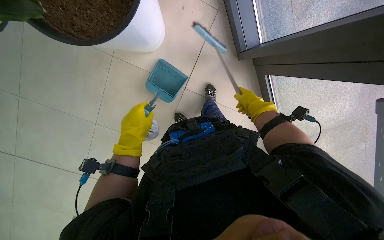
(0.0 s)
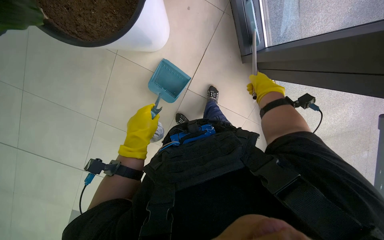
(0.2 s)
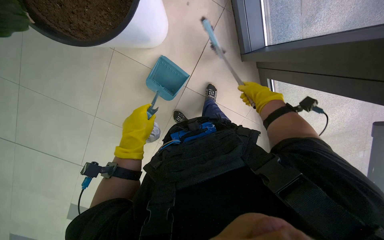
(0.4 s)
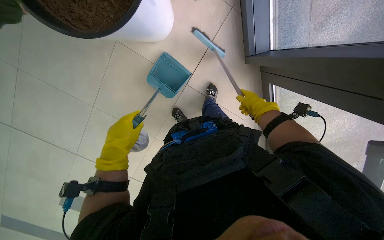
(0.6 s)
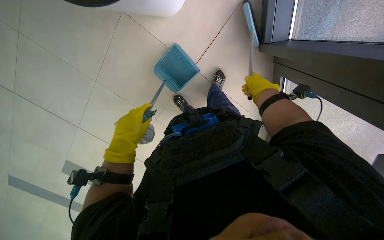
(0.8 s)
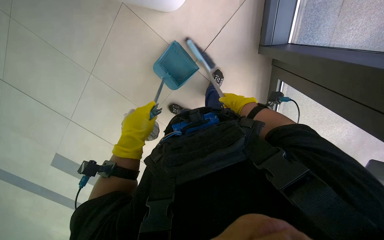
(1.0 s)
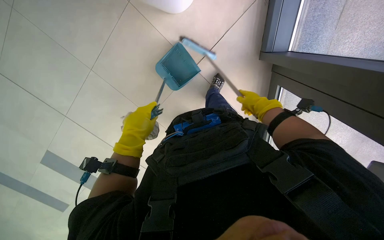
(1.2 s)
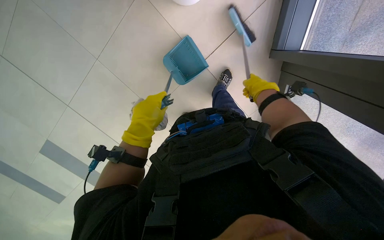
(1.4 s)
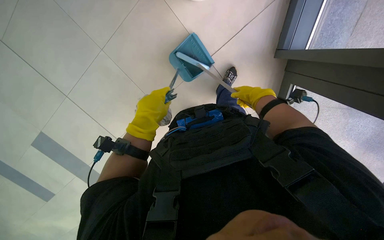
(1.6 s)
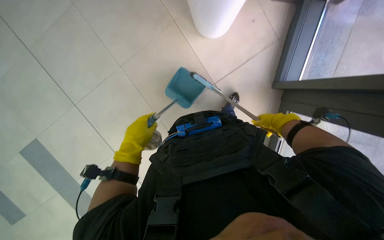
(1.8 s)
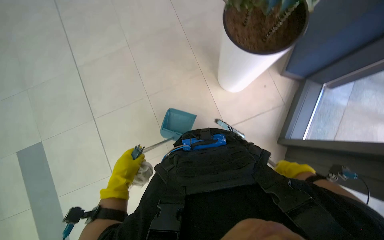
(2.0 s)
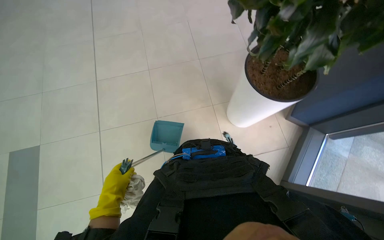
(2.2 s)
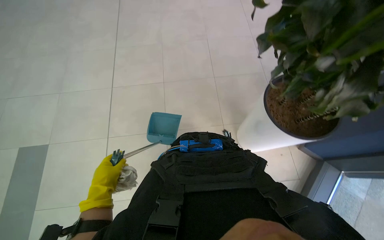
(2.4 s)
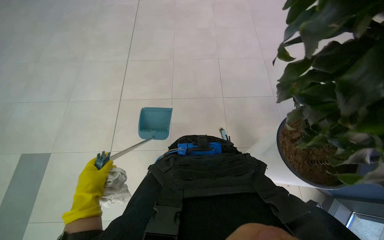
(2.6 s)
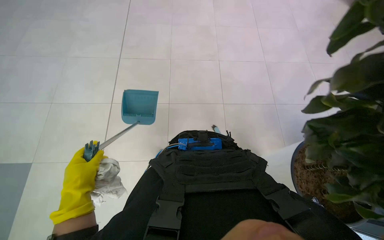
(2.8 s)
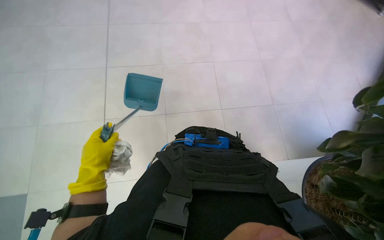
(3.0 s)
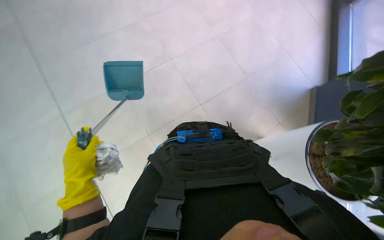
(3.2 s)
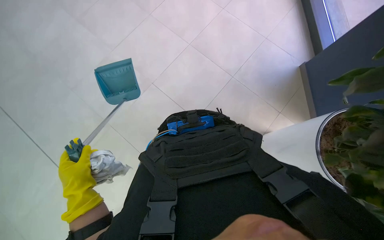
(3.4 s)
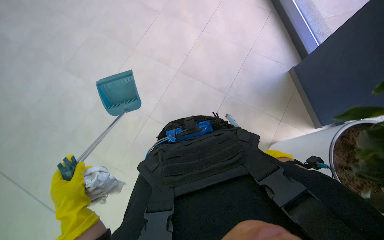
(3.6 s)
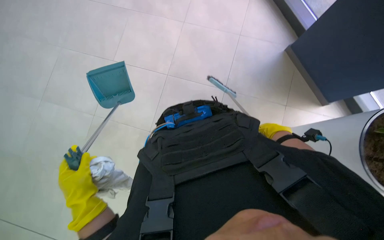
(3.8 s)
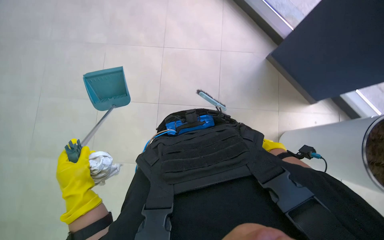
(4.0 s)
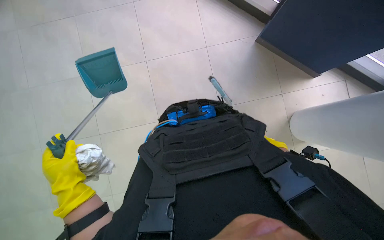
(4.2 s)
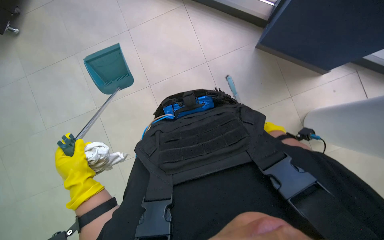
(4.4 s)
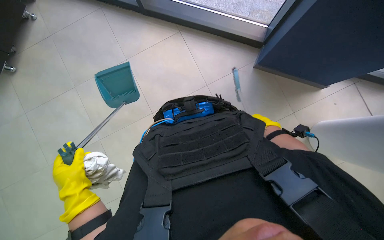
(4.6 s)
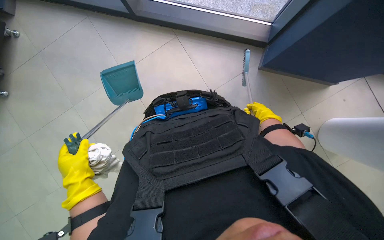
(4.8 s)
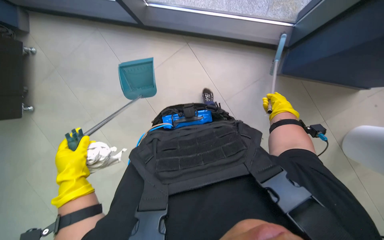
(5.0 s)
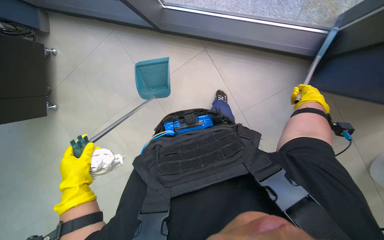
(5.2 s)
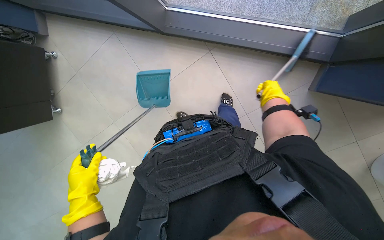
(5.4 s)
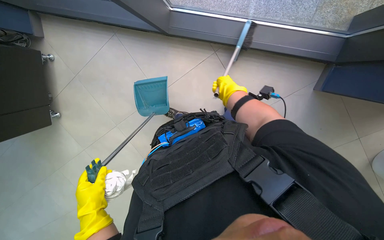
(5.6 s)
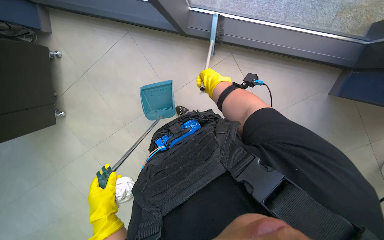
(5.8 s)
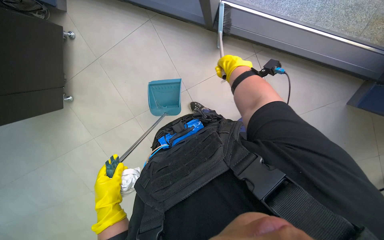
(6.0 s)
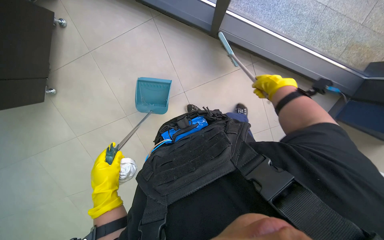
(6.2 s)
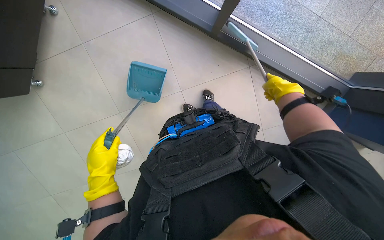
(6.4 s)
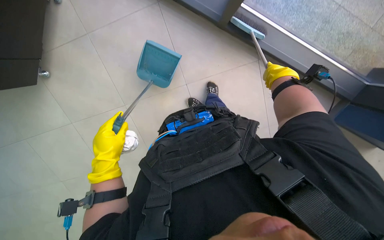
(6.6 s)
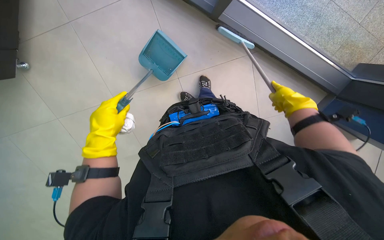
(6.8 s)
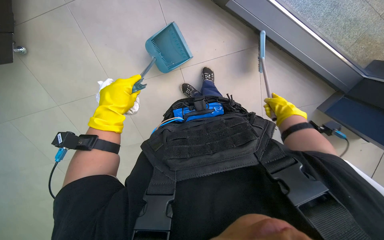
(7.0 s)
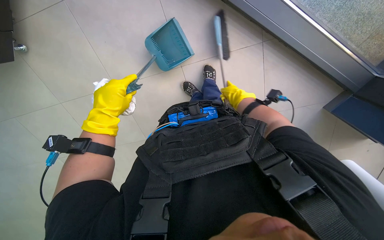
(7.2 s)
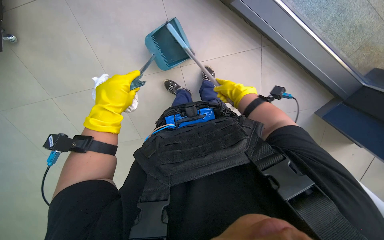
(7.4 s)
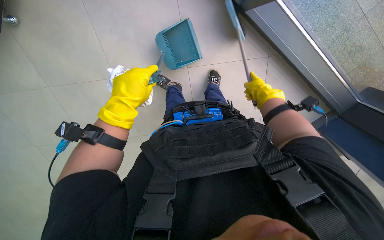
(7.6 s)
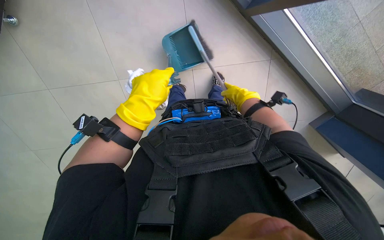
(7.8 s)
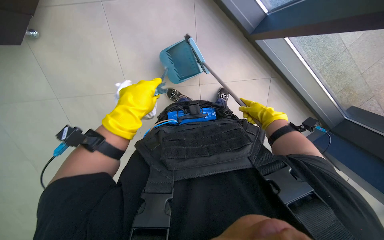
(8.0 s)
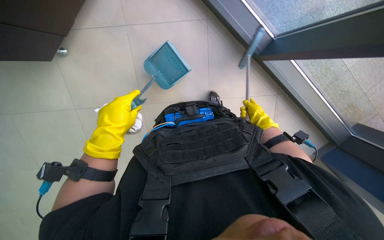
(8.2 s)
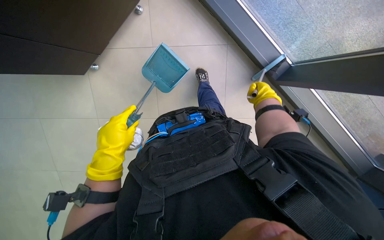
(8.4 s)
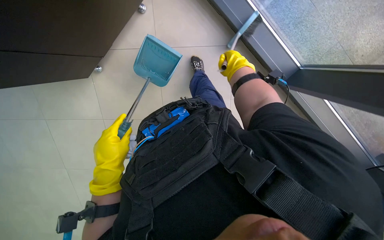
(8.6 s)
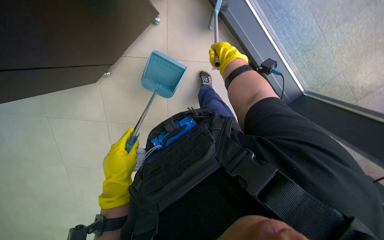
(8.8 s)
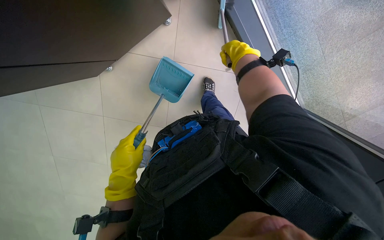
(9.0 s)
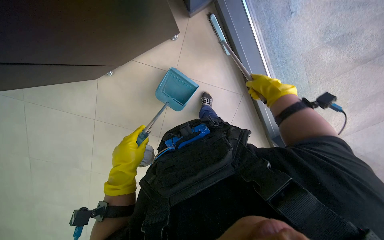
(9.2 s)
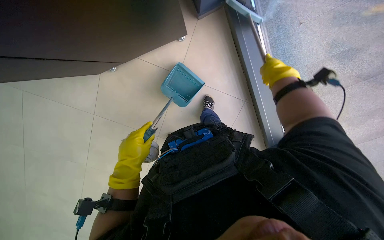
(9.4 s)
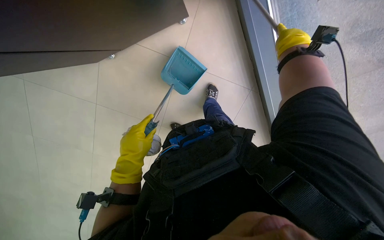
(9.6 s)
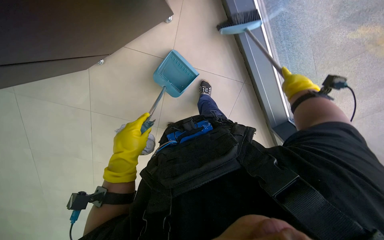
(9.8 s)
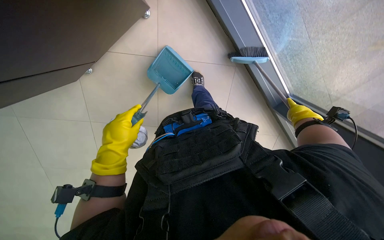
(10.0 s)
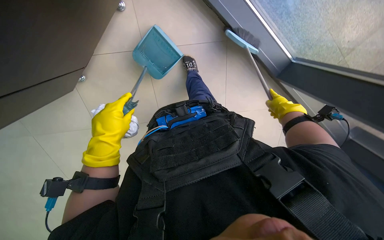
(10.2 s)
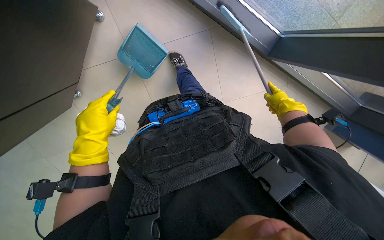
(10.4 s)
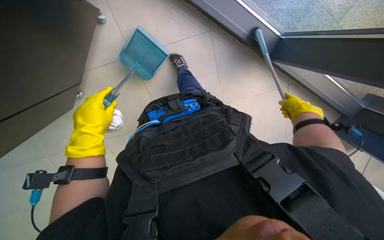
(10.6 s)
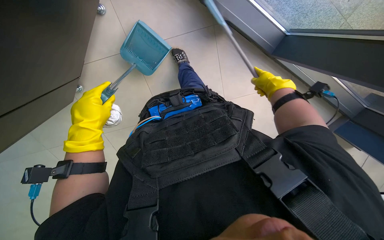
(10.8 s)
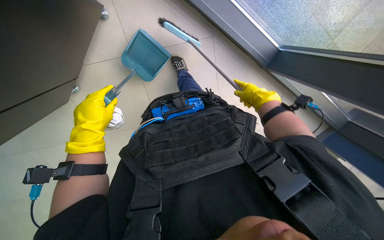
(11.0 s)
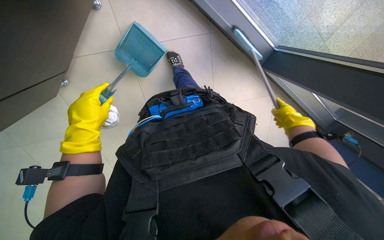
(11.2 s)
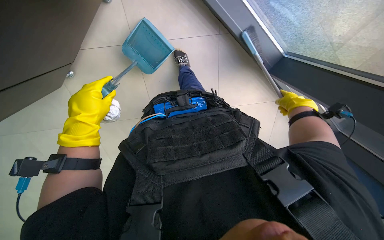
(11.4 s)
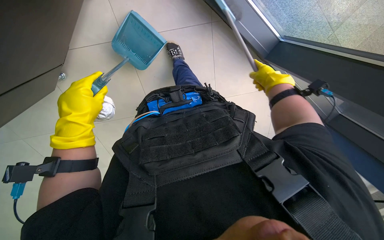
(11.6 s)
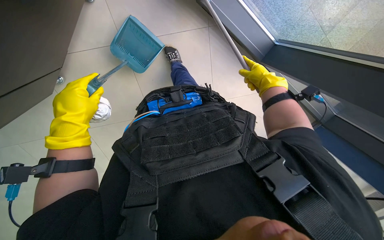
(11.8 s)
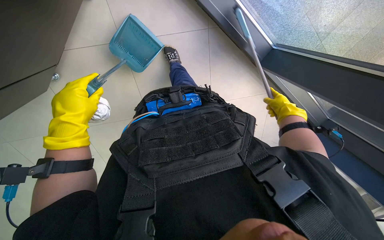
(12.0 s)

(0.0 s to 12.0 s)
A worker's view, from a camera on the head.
Job: sweeping floor.
The whole recording: Sweeping floor with brush. The worker sweeps the floor with a brush and collects debris into a dustpan.
1.6 s - 3.0 s: The camera is carried roughly 40 cm. The view tips upward by roughly 25 degrees. Everything in view rotates roughly 35 degrees clockwise.
4.4 s - 6.0 s: The right hand moves to the left and up the picture, about 50 cm.
6.0 s - 7.6 s: The left hand shifts approximately 25 cm up the picture.
7.6 s - 9.0 s: The left hand shifts about 10 cm down the picture. The right hand travels up the picture and to the left by some 25 cm, and moves some 5 cm farther from the camera and comes back.
9.0 s - 10.4 s: The right hand travels down the picture and to the right by about 30 cm.
10.4 s - 12.0 s: The right hand goes left and right, approximately 15 cm each way, reversing 3 times.

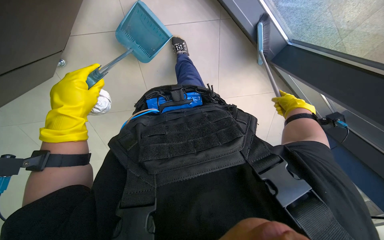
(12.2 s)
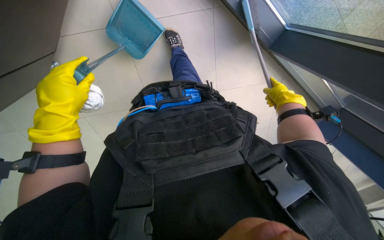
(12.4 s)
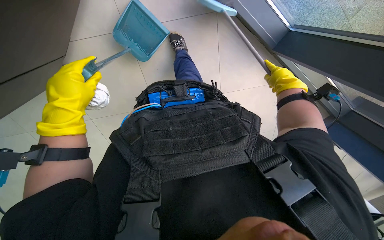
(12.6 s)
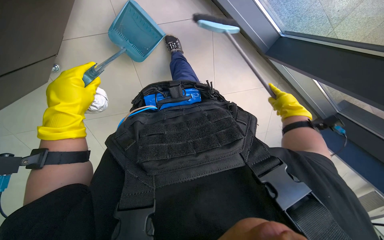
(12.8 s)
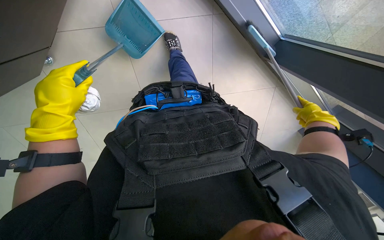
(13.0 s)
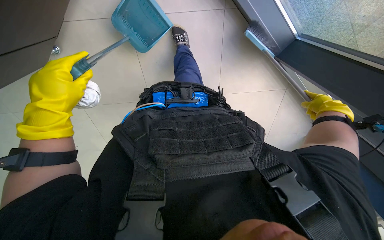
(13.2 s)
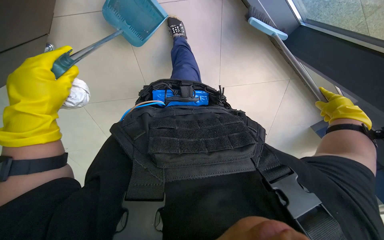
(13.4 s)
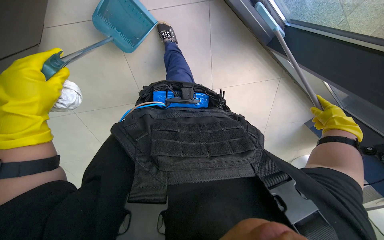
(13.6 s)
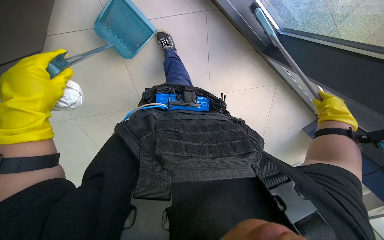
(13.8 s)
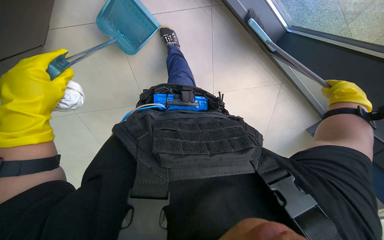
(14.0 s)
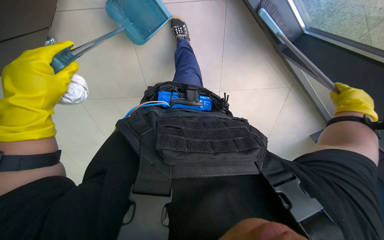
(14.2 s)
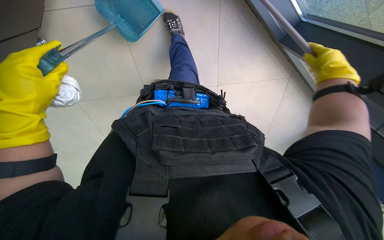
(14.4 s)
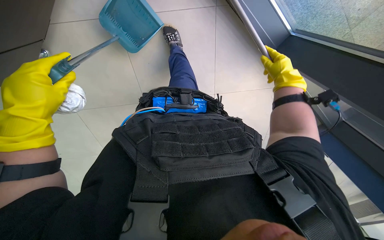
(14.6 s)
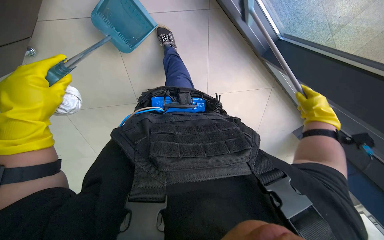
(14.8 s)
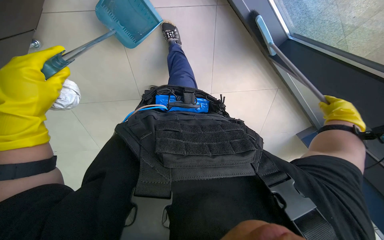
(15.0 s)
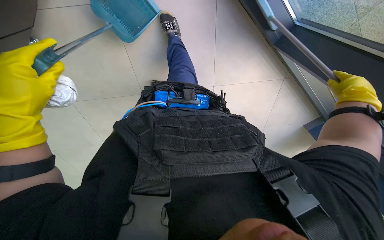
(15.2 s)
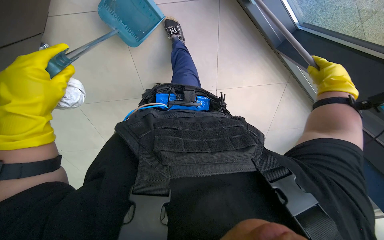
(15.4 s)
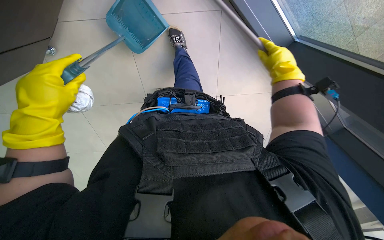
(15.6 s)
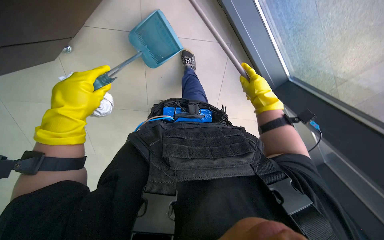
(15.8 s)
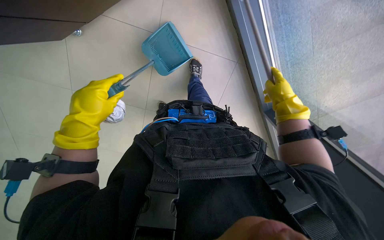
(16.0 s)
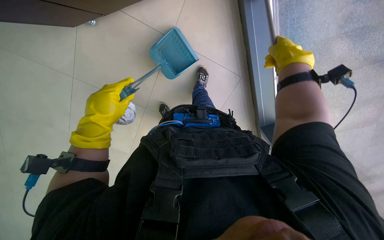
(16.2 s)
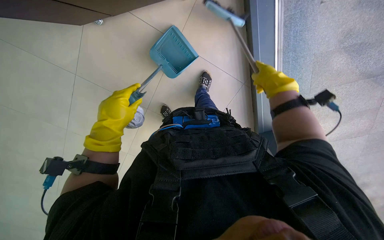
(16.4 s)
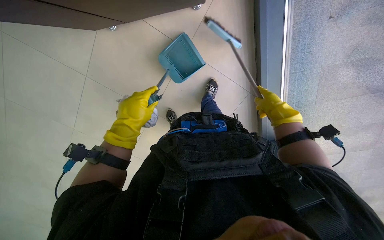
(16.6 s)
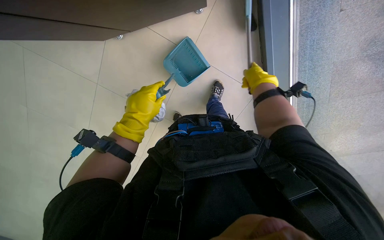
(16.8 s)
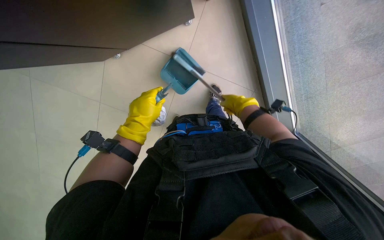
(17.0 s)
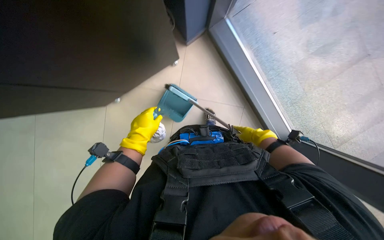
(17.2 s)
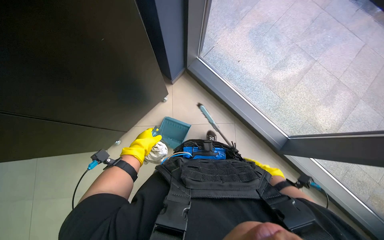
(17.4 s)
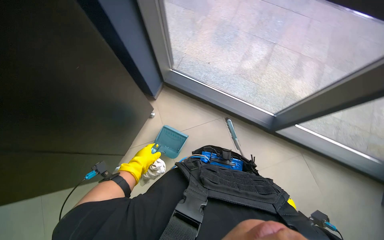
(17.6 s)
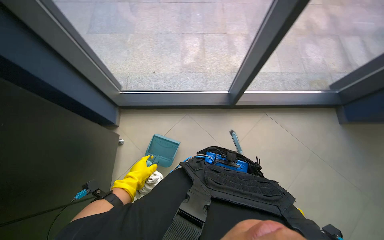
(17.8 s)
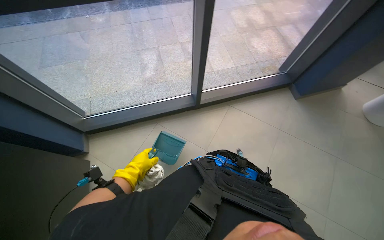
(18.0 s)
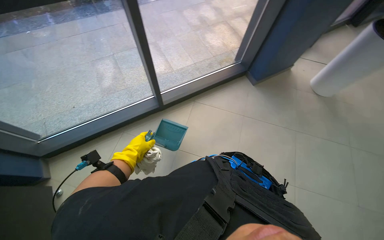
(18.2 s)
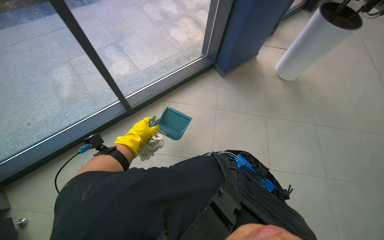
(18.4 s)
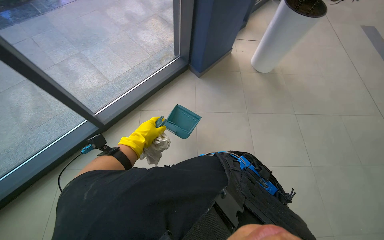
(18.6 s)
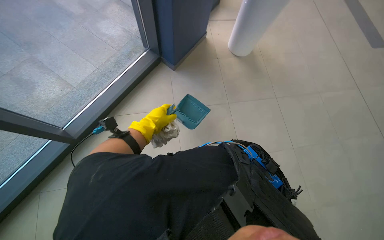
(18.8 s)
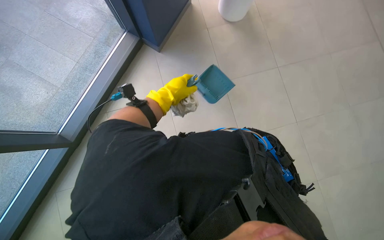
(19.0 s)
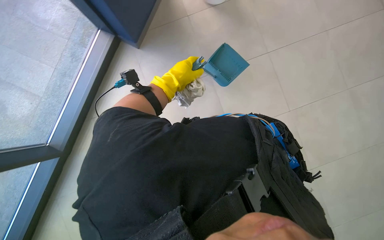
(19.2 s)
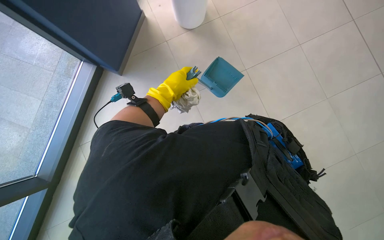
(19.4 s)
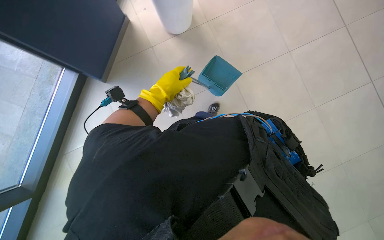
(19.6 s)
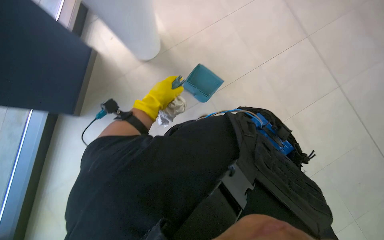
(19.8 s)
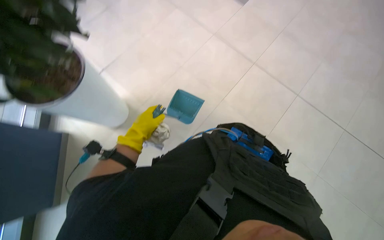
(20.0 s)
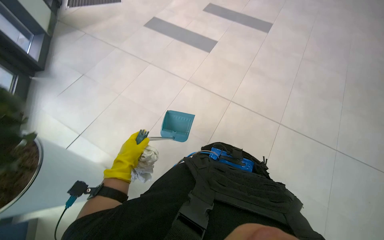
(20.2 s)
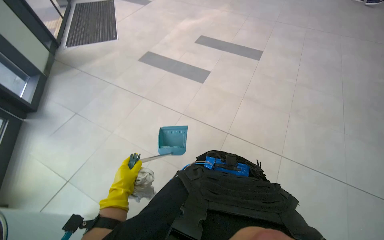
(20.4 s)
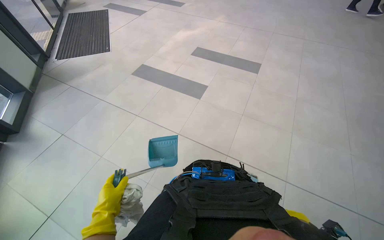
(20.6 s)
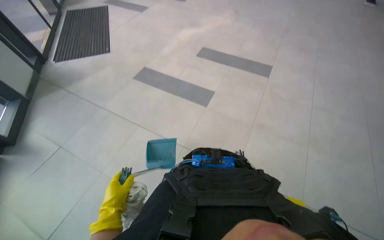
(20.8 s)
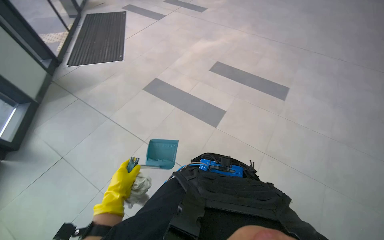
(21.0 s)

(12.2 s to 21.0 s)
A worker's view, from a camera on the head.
Job: sweeping floor.
The whole recording: Sweeping floor with brush. The worker sweeps the floor with a brush and collects debris into a dustpan.
12.2 s - 13.6 s: The right hand heads nearer to the camera, covering roughly 15 cm.
13.6 s - 15.2 s: The right hand swings left and right, approximately 20 cm each way, with 2 reversals.
15.2 s - 16.6 s: The view tilts roughly 15 degrees upward. The right hand is displaced to the left by some 25 cm.
18.0 s - 19.6 s: The camera travels roughly 80 cm. The head turns to the right by some 65 degrees. The view tilts approximately 15 degrees downward.
19.6 s - 21.0 s: The view tilts roughly 35 degrees upward. The scene rotates counterclockwise by approximately 35 degrees.
